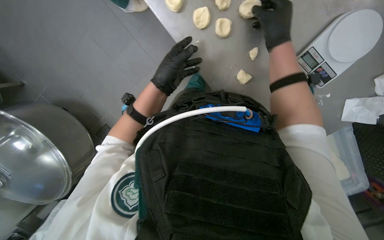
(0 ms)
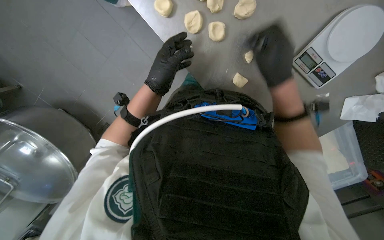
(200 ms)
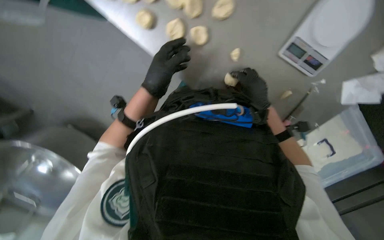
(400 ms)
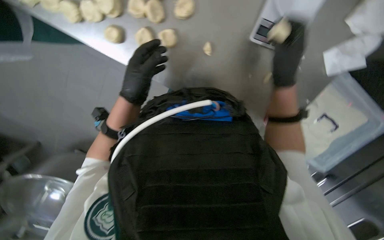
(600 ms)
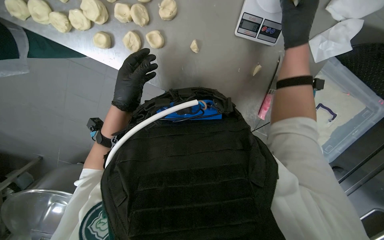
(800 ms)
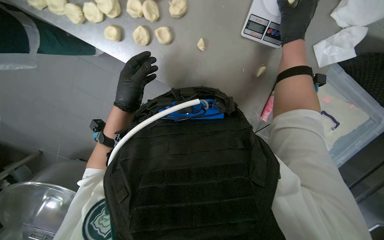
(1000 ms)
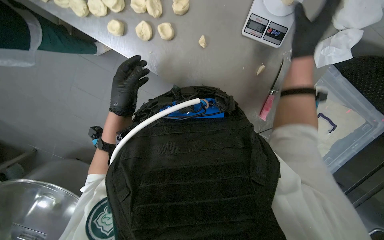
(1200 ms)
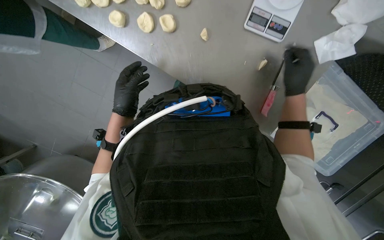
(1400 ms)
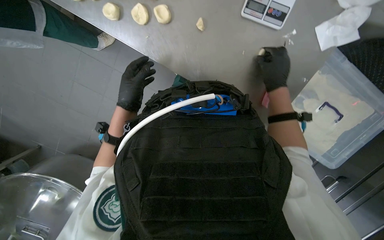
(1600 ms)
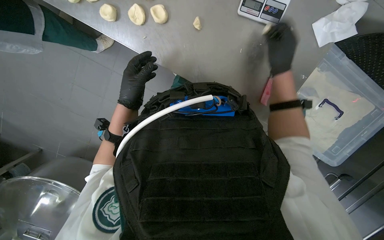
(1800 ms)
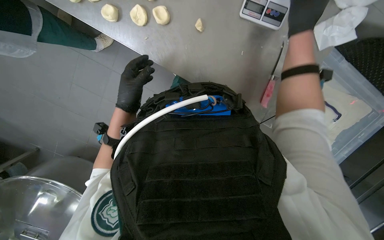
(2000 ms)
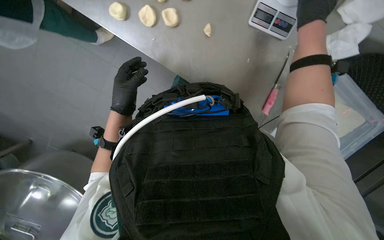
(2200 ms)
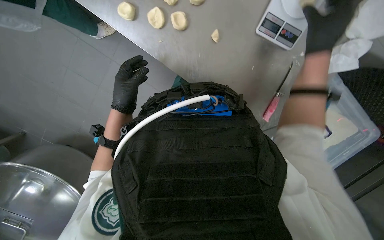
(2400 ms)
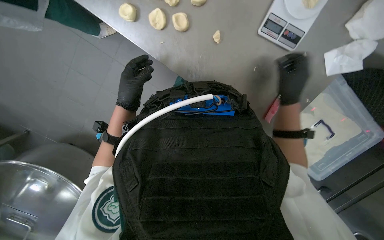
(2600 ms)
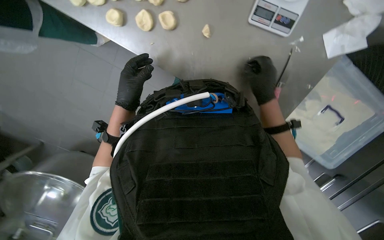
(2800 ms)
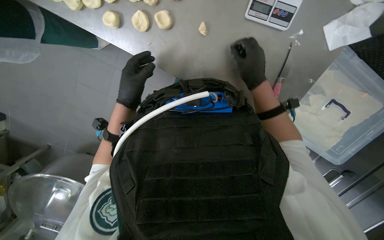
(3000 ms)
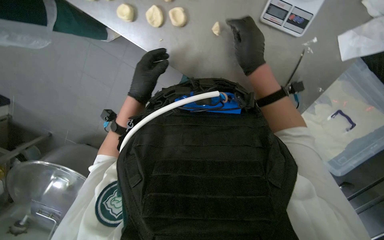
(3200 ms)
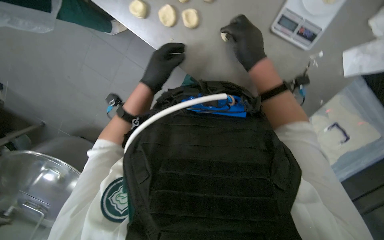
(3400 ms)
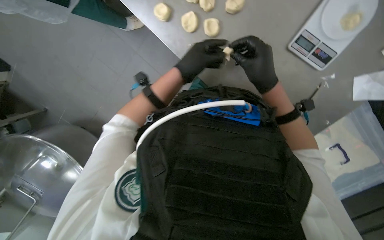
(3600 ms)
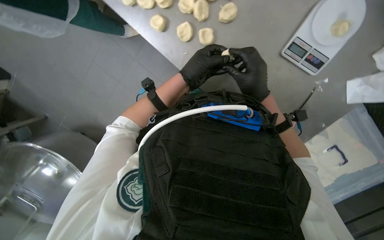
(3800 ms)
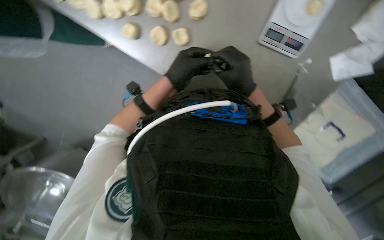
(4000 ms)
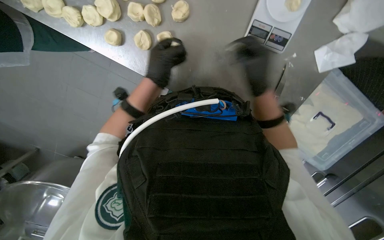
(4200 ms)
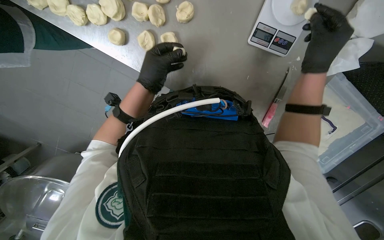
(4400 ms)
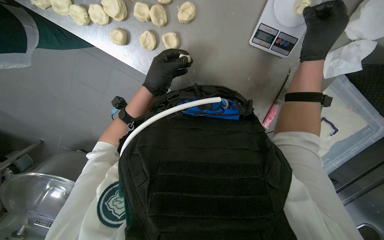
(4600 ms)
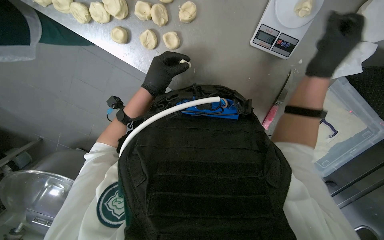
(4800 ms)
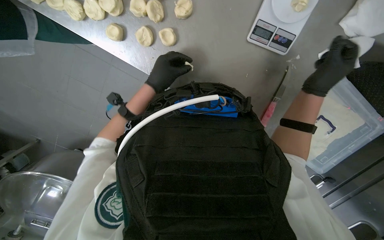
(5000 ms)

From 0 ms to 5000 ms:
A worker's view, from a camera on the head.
Job: preparing food.
The whole recording: Weighing and shaping dough portions. The worker weighs individual dough pieces on a scale and shapes them.
From 1600 ms to 3400 ms: The right hand moves up and down the picture over roughly 20 cm, changing direction 2 times.
From 3400 ms to 5000 ms: The right hand travels to the right by approximately 20 cm.

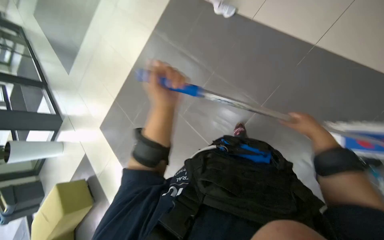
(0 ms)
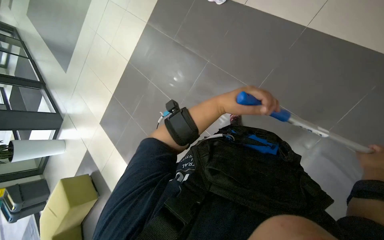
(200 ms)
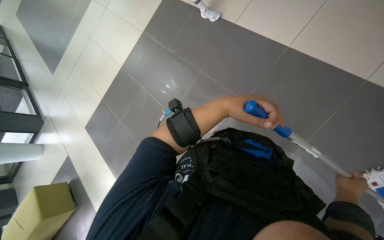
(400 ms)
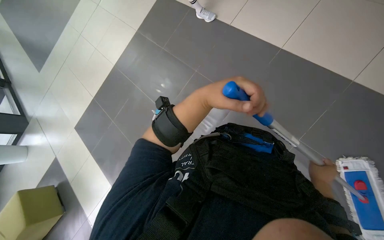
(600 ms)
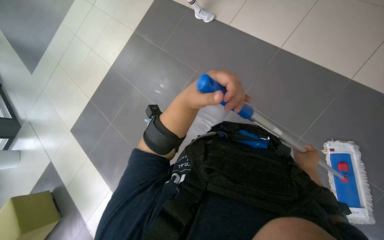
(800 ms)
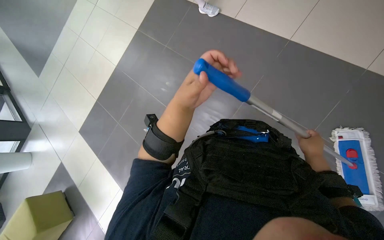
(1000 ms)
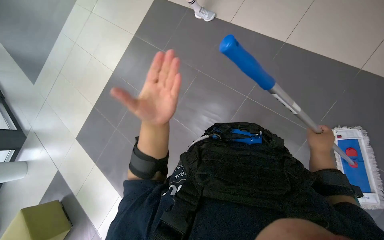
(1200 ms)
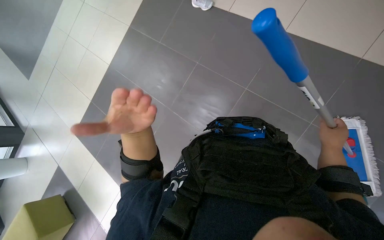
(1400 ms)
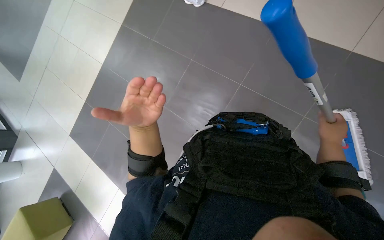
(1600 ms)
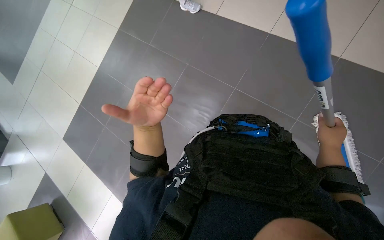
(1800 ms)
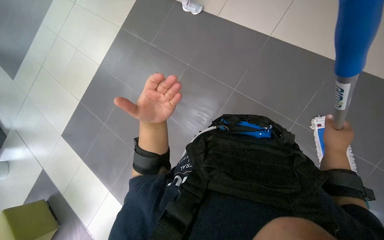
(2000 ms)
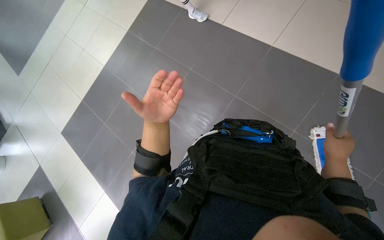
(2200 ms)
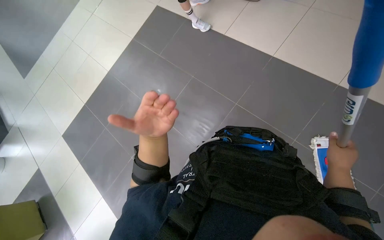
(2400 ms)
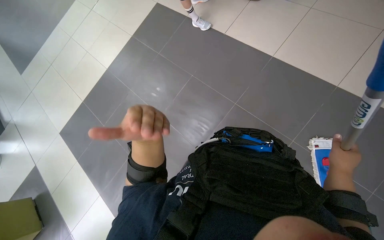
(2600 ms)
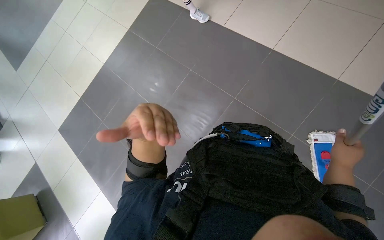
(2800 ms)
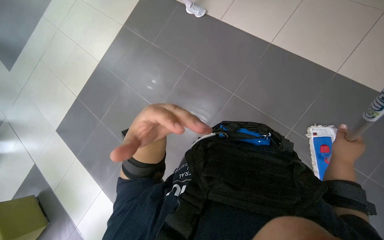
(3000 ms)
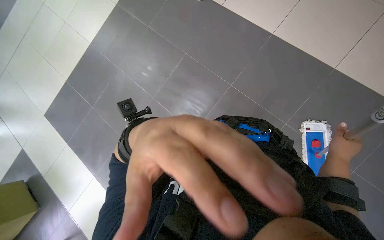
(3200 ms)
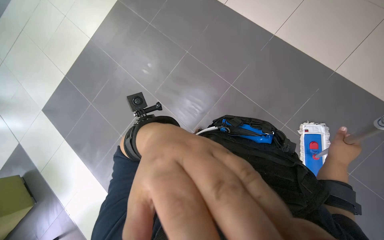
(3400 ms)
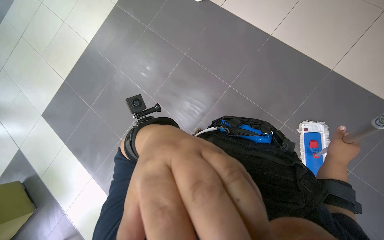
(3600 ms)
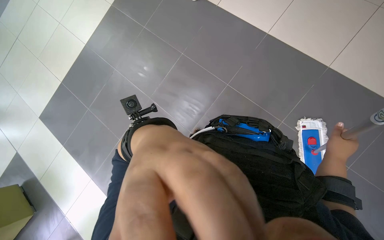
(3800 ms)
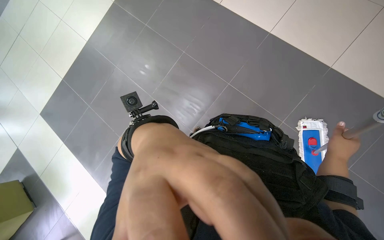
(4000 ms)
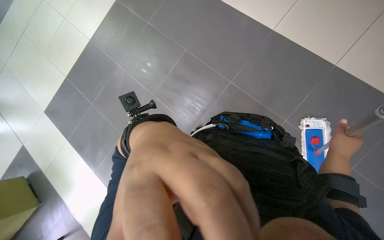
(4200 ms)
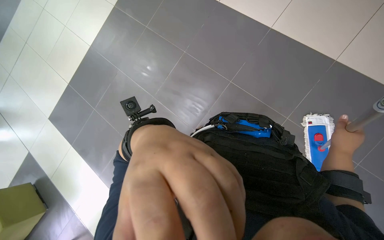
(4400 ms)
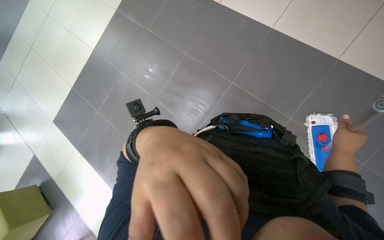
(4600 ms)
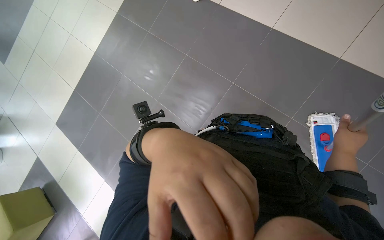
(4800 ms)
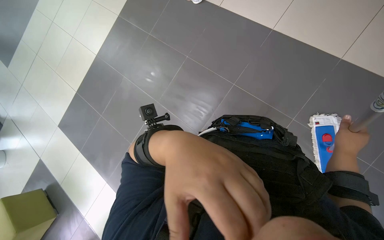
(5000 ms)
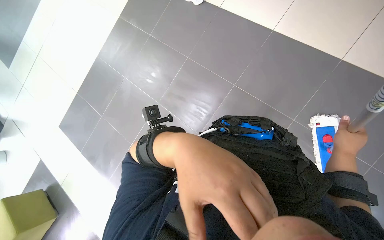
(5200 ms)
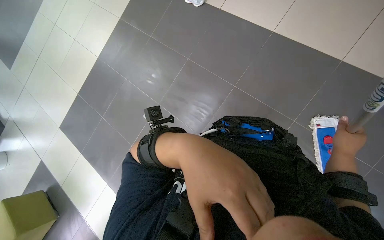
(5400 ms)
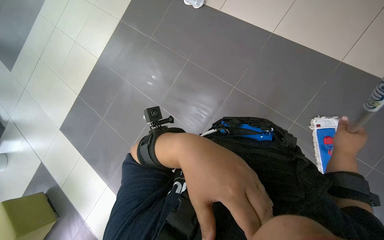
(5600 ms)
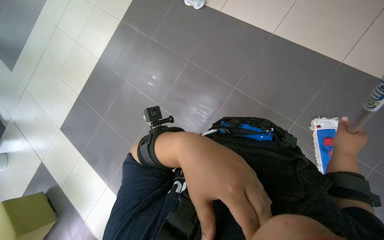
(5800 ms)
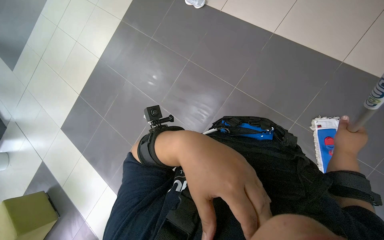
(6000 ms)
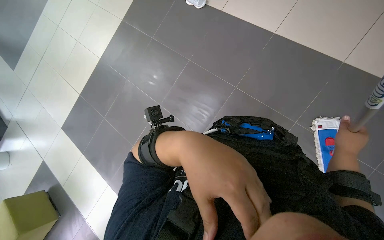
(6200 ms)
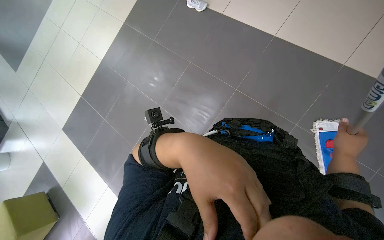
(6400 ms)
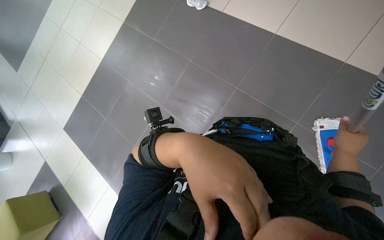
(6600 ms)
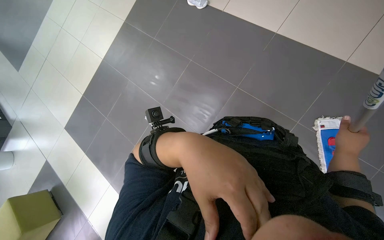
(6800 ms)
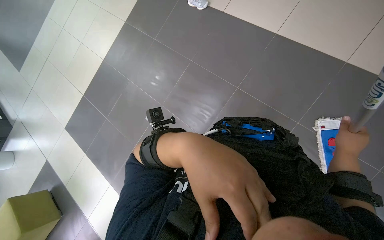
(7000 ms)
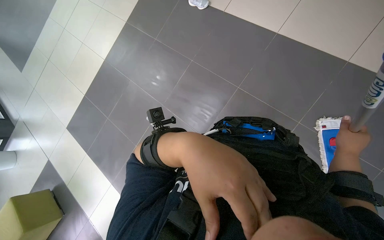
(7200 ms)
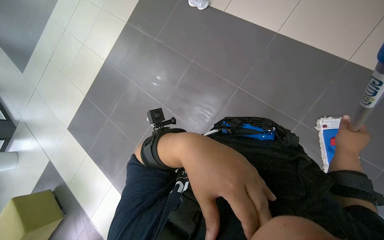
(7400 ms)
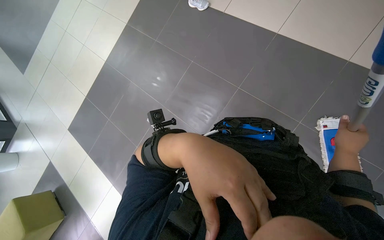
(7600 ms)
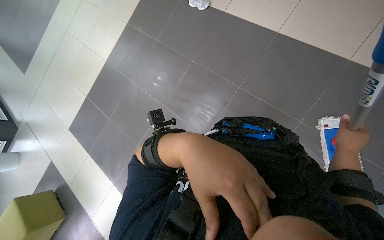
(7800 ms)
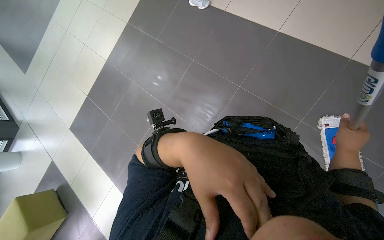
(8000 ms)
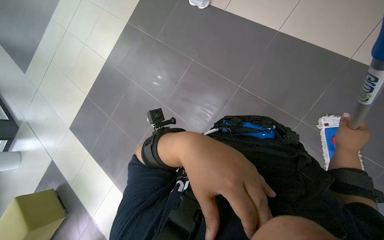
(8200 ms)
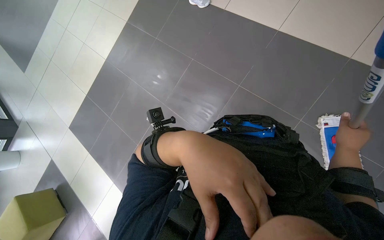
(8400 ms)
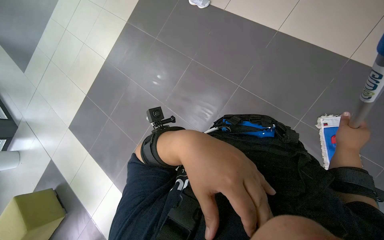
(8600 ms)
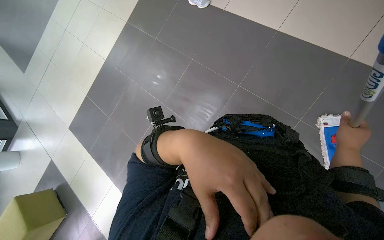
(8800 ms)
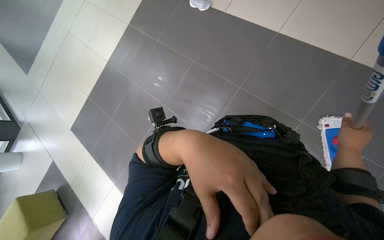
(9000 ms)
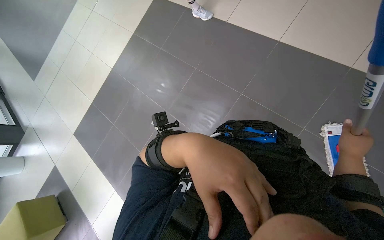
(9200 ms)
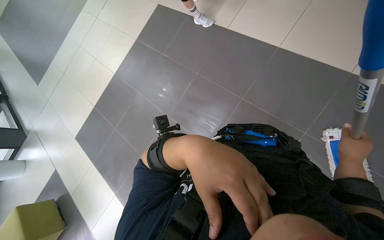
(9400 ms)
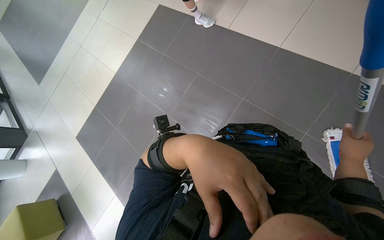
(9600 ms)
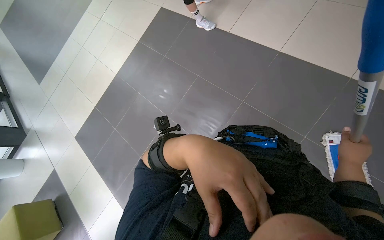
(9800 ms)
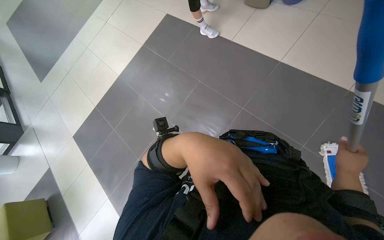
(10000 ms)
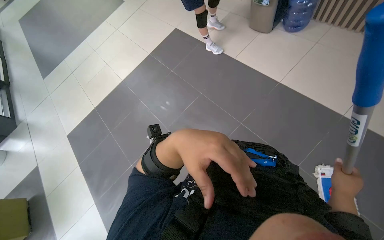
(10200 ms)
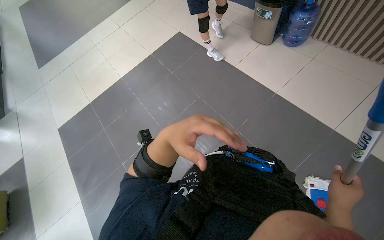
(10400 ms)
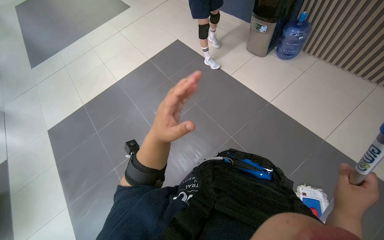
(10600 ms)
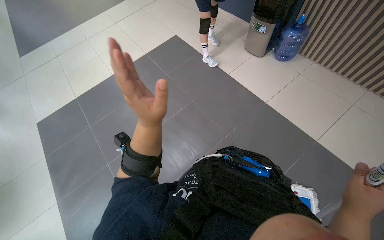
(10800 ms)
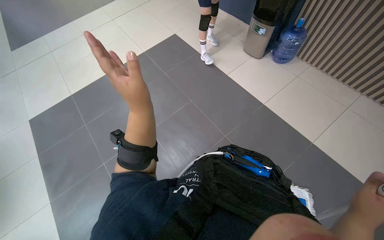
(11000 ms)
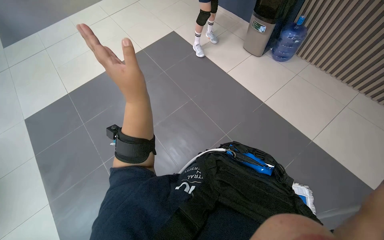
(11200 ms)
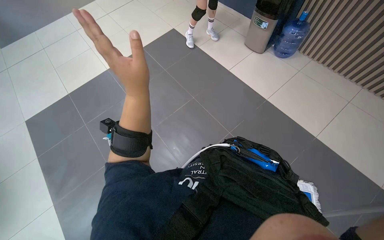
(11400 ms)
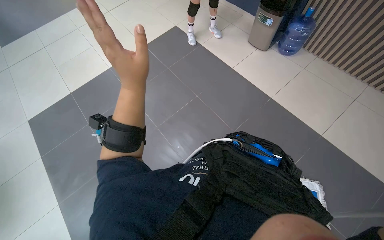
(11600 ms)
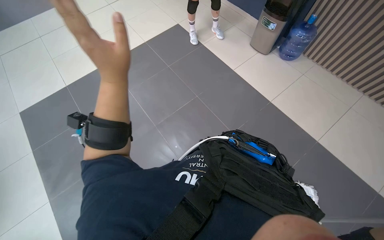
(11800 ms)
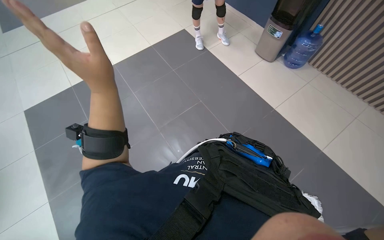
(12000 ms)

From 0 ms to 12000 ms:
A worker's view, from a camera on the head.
Job: mopping floor.
The whole recording: Mopping the floor. The worker mops the floor with a mop and then places it into a cleaning bucket.
From 1600 ms to 3000 ms: The hands are busy where they are.
From 3000 ms to 4400 ms: The left hand travels nearer to the camera by about 15 cm.
From 4400 ms to 6000 ms: The hands make small movements and keep their place.
From 6000 ms to 7600 ms: The hands keep their place.
From 7600 ms to 9000 ms: The hands stay close to where they were, moving slightly.
From 9000 ms to 10400 ms: The camera pitches upward, by roughly 15 degrees.
From 10400 ms to 12000 ms: The left hand goes approximately 15 cm to the left.

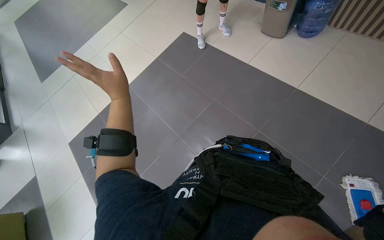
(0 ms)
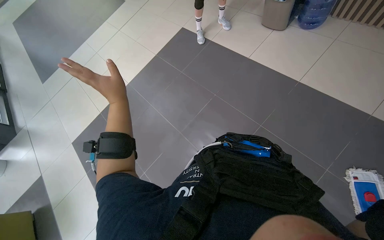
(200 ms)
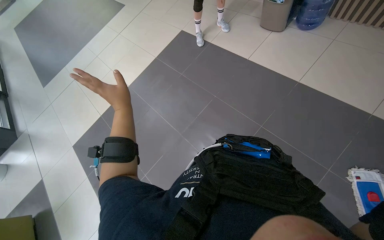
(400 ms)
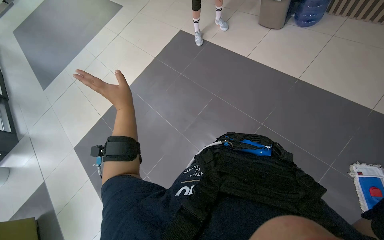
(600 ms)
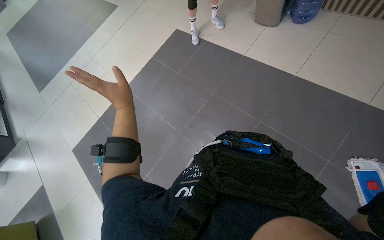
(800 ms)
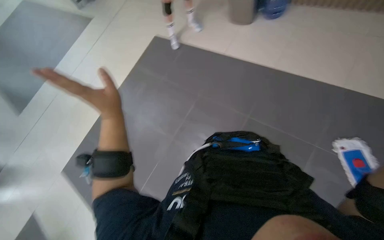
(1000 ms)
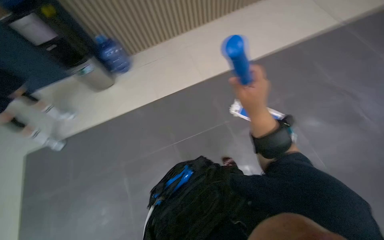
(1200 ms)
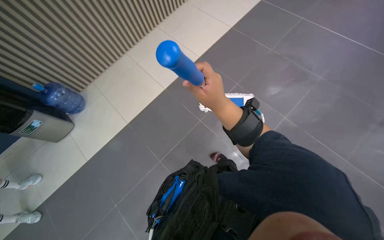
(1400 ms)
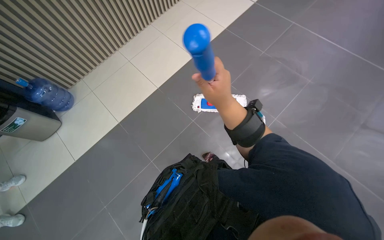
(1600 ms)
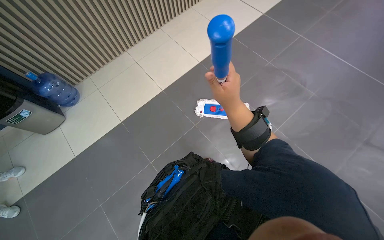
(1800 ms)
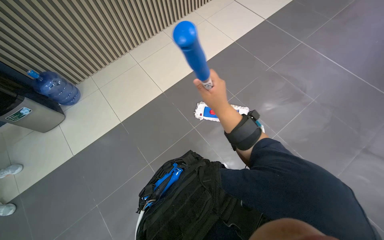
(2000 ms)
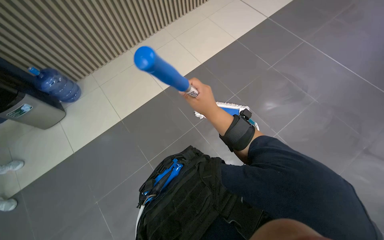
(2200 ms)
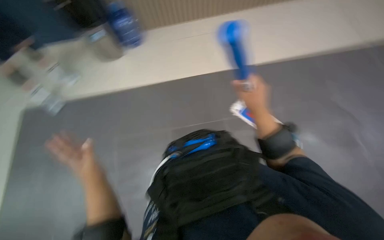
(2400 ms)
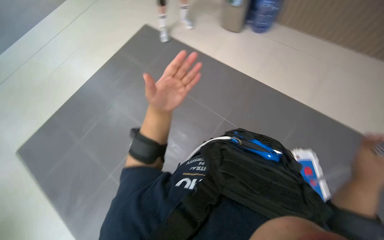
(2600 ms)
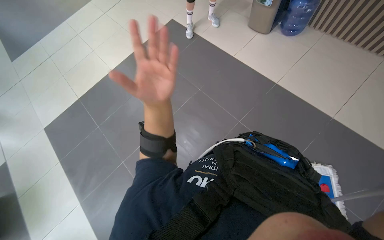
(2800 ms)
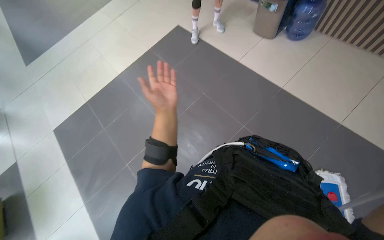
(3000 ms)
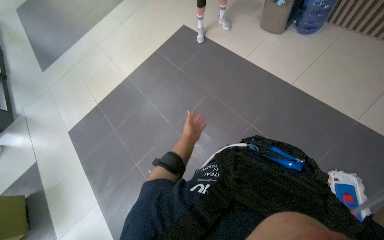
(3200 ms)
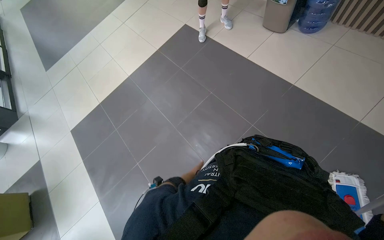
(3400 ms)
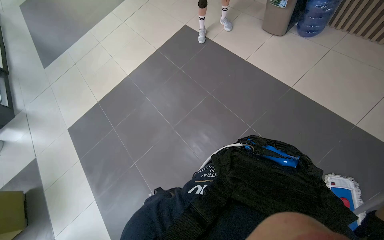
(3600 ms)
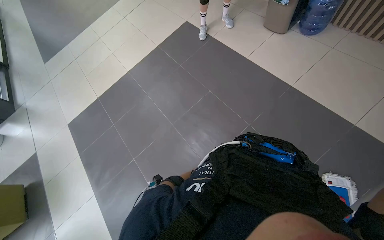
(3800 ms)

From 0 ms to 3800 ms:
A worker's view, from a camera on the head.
Job: mopping floor.
The whole recording: Mopping the floor. The worker mops the floor with a mop and then places it into a cleaning bucket.
From 0 ms to 1200 ms: The wearer looks some 60 degrees further to the right. The view tilts approximately 15 degrees upward.
